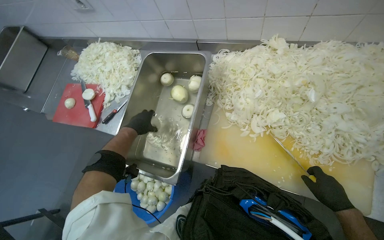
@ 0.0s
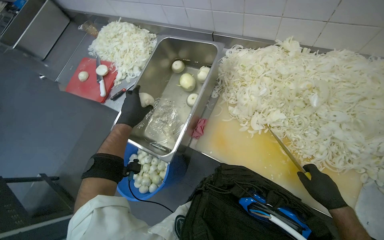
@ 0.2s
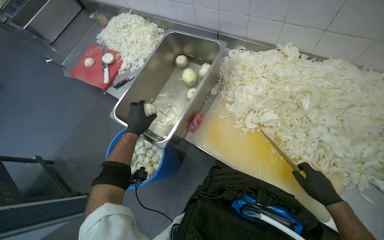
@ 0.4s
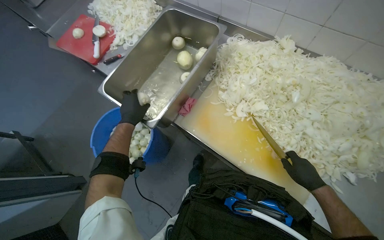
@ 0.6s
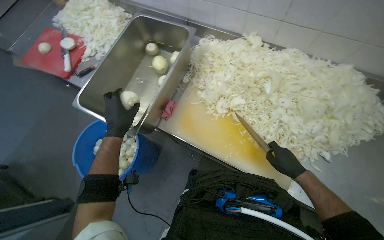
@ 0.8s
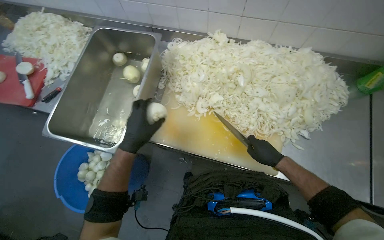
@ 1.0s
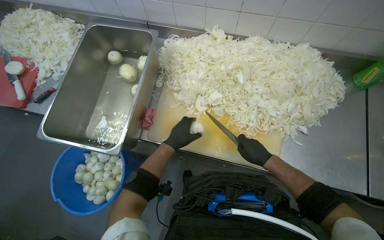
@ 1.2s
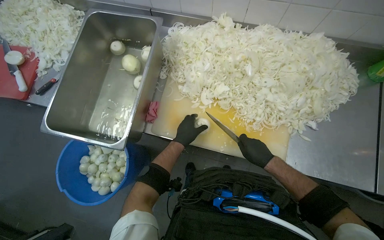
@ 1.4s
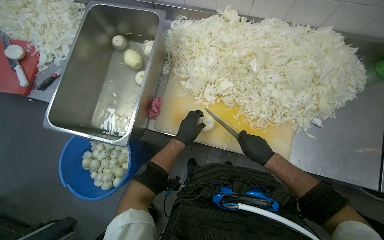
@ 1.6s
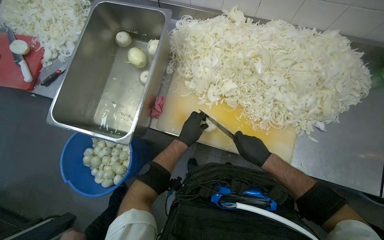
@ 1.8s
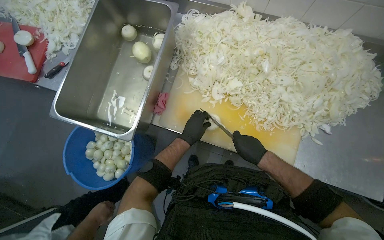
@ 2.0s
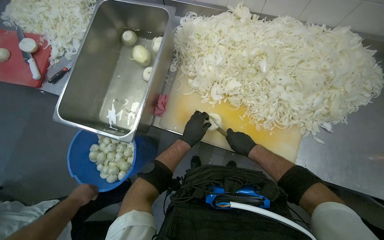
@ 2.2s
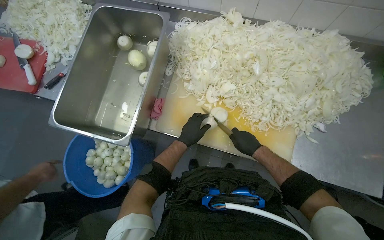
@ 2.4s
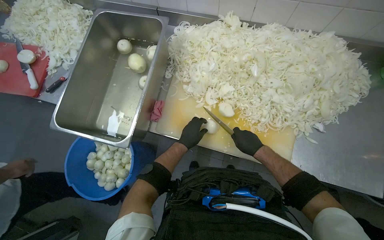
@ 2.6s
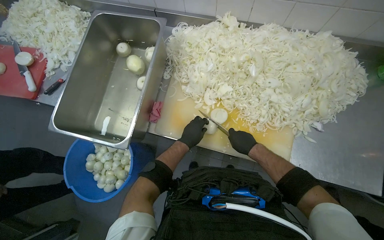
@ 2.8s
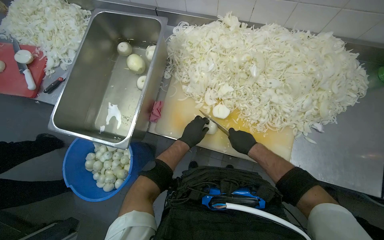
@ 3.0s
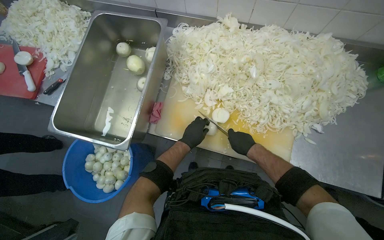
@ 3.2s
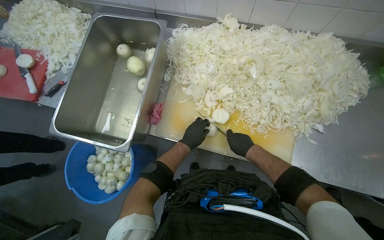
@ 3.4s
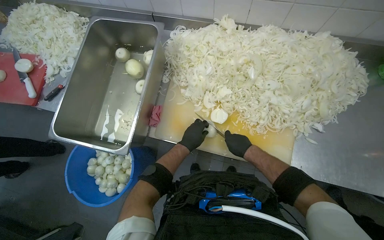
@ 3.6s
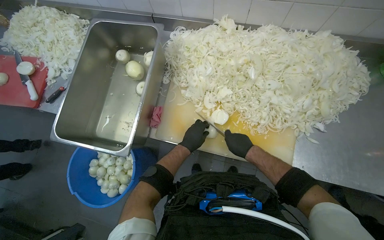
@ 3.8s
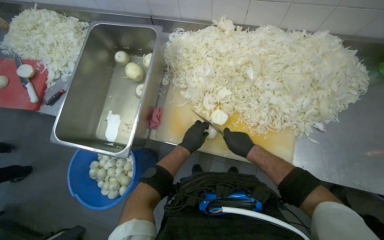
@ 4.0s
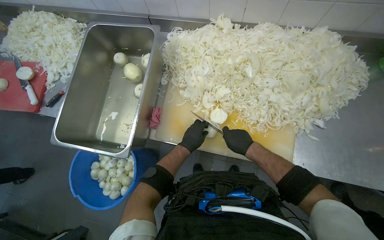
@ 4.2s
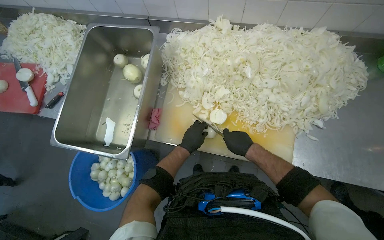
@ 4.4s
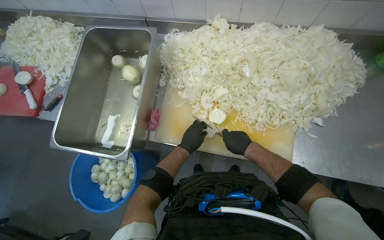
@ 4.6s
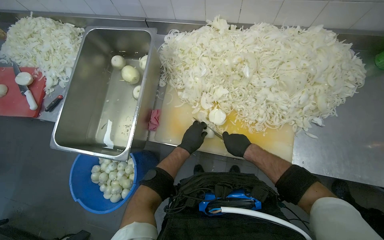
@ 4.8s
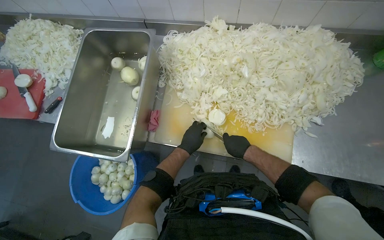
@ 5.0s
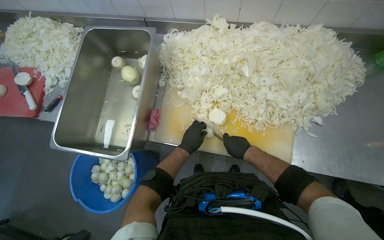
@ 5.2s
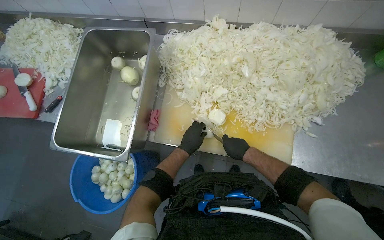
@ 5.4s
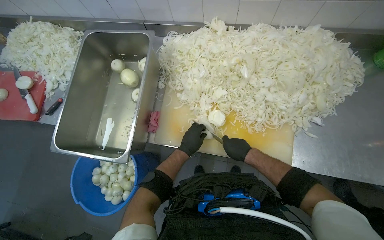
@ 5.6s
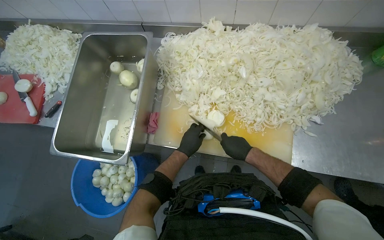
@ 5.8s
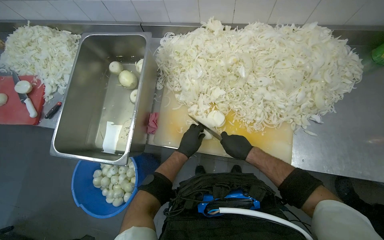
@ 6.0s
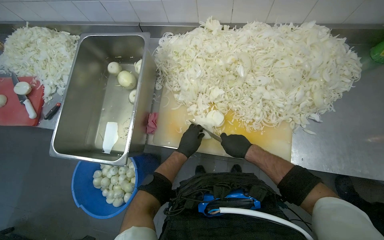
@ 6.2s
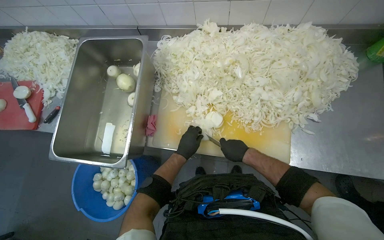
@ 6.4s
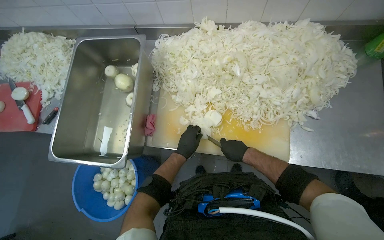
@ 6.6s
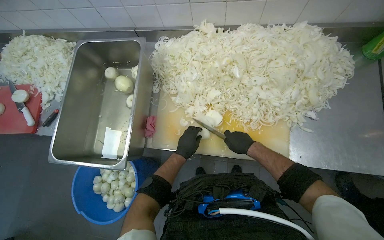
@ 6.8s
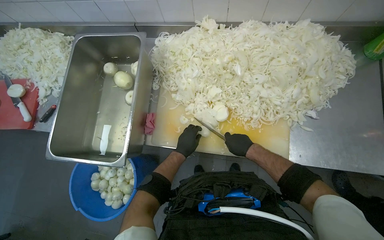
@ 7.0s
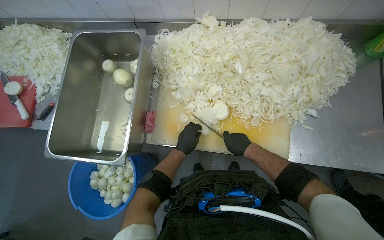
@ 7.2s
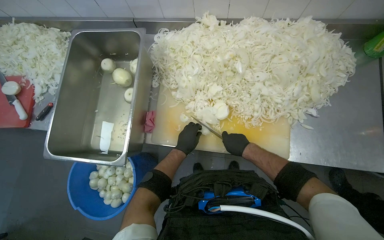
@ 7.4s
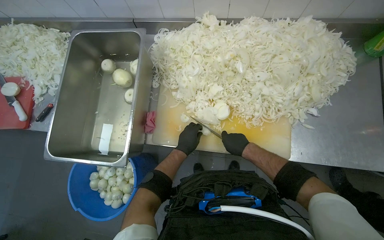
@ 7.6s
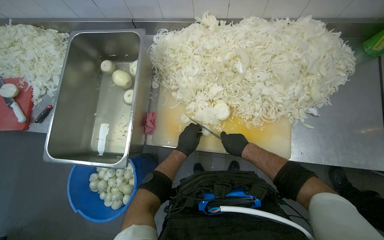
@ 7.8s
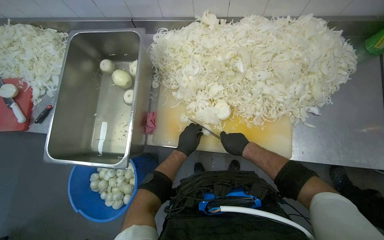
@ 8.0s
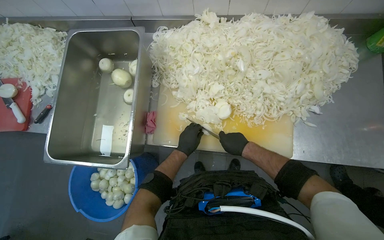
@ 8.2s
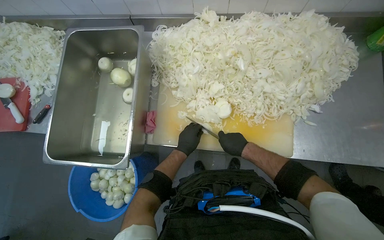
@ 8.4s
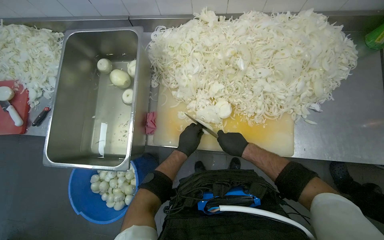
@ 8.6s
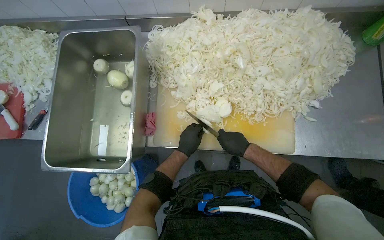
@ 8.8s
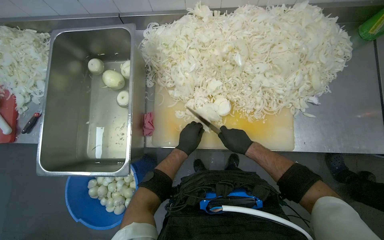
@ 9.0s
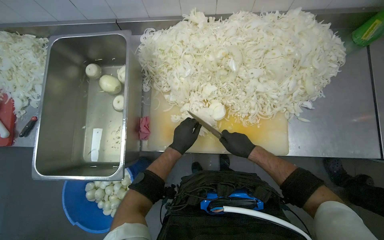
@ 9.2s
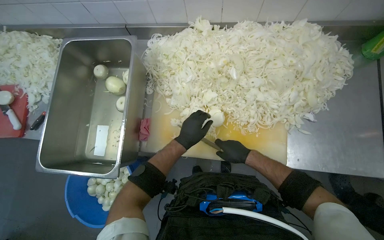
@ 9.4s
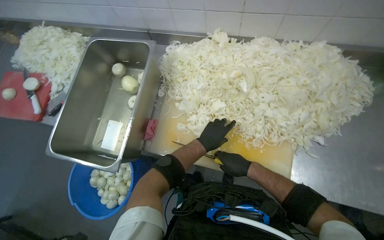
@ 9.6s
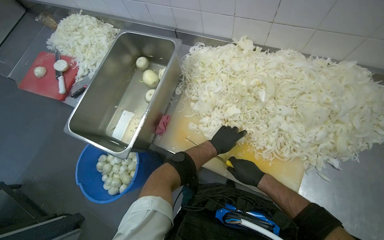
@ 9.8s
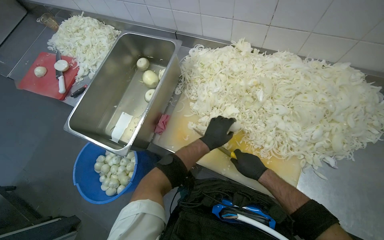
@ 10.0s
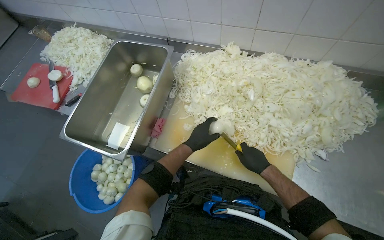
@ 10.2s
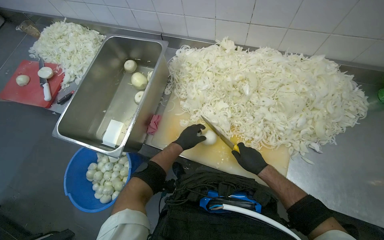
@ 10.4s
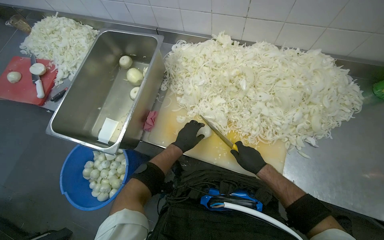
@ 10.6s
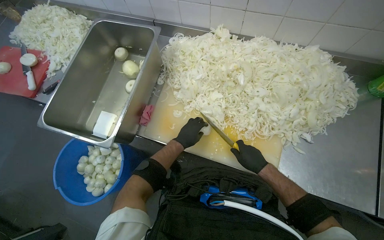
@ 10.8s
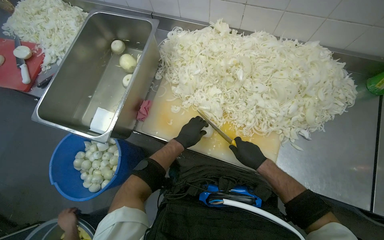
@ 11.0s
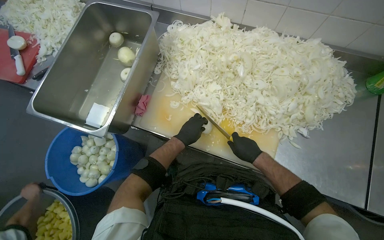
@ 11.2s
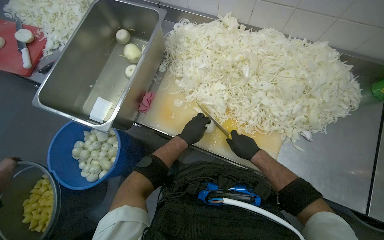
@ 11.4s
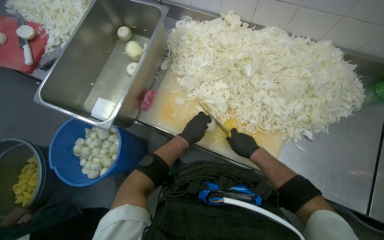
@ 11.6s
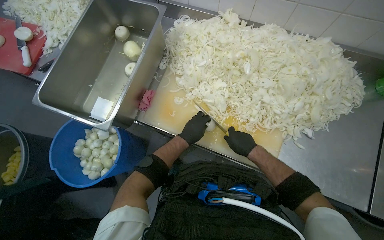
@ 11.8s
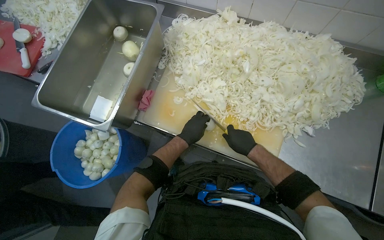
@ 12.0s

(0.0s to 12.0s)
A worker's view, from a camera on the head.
Job: preparing food.
The whole recording: Slicing onions on cutting board. The worker slices onions into thin rings on a cutting board.
0.0s - 1.6s: The left hand moves to the right, about 30 cm.
1.6s - 7.6s: The hands make small movements and keep their place.
7.6s - 9.0s: The hands make small movements and keep their place.
9.0s - 10.4s: The right hand travels to the right by approximately 10 cm. The left hand reaches about 10 cm to the right, then returns.
10.4s - 12.0s: The hands are busy where they are.

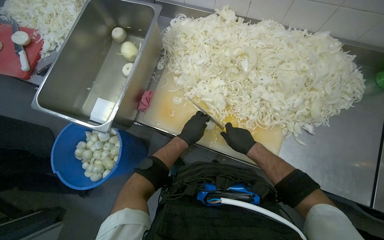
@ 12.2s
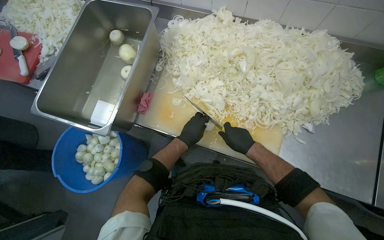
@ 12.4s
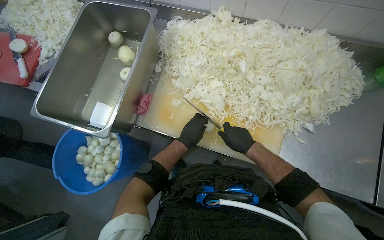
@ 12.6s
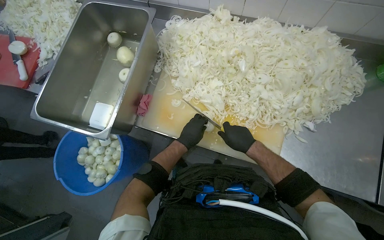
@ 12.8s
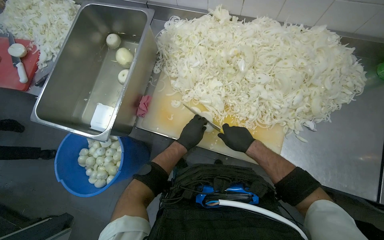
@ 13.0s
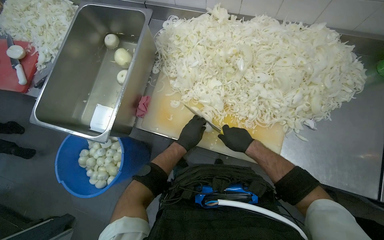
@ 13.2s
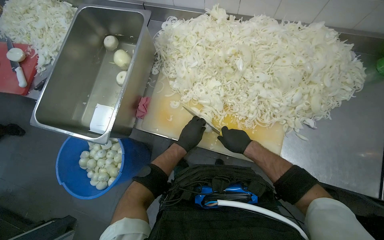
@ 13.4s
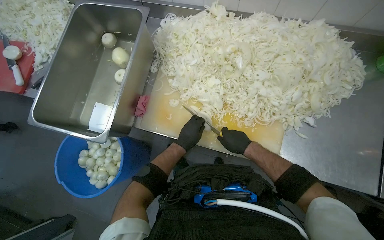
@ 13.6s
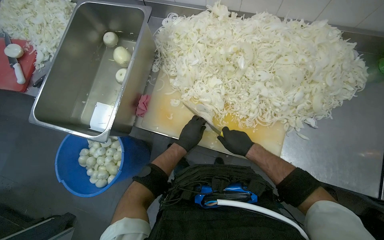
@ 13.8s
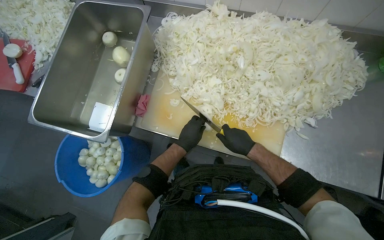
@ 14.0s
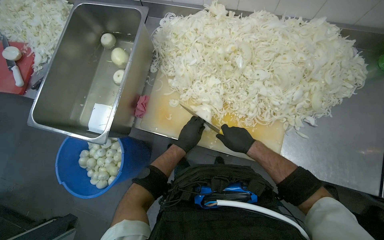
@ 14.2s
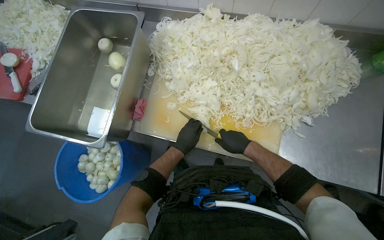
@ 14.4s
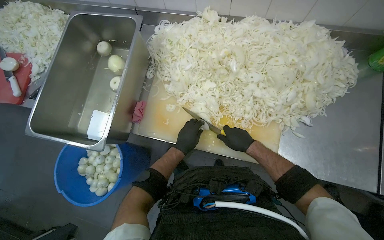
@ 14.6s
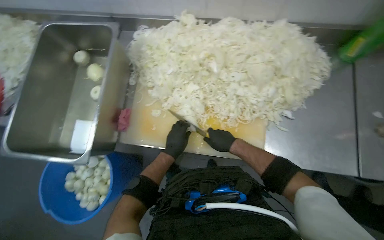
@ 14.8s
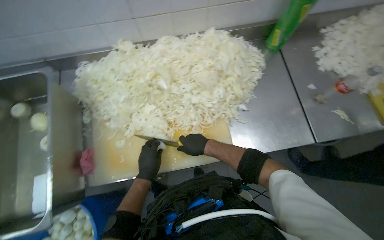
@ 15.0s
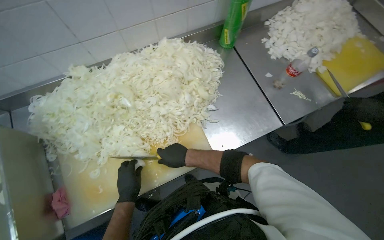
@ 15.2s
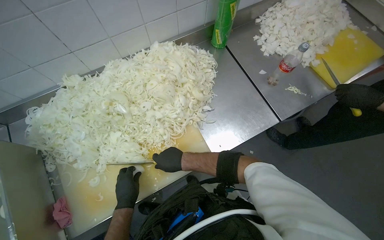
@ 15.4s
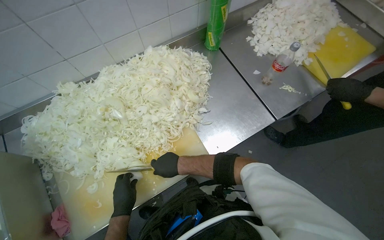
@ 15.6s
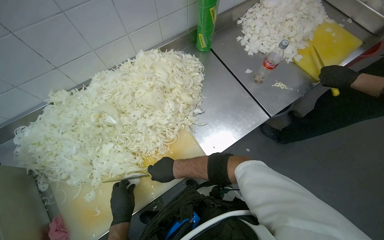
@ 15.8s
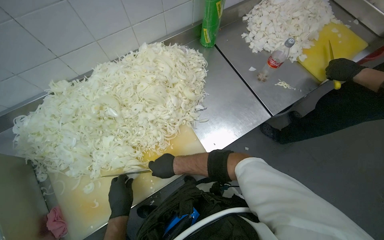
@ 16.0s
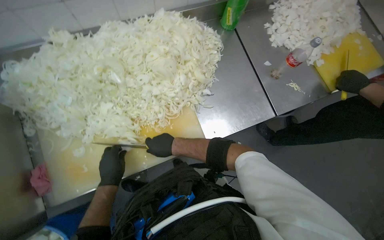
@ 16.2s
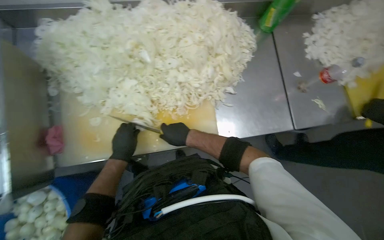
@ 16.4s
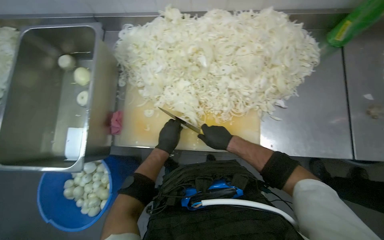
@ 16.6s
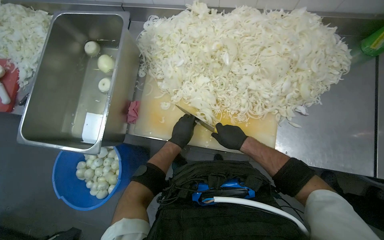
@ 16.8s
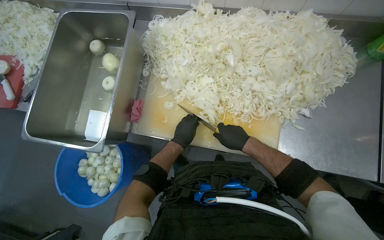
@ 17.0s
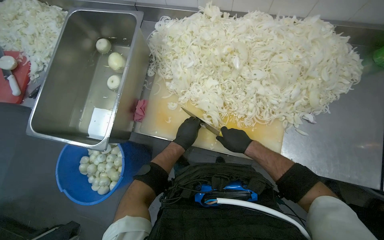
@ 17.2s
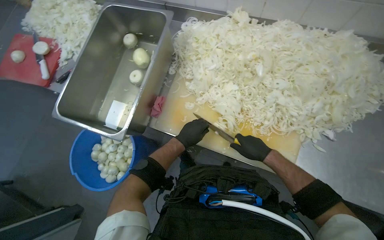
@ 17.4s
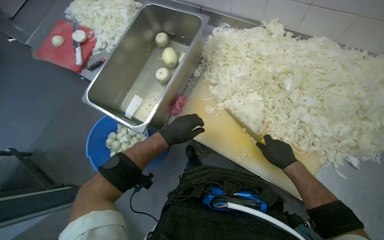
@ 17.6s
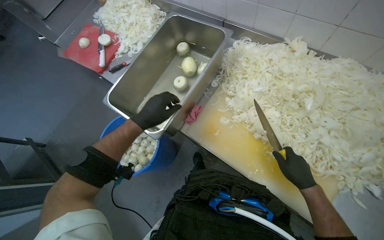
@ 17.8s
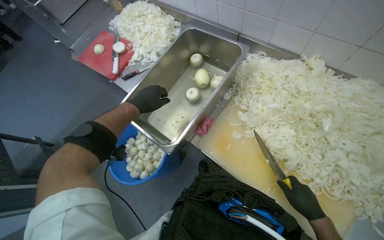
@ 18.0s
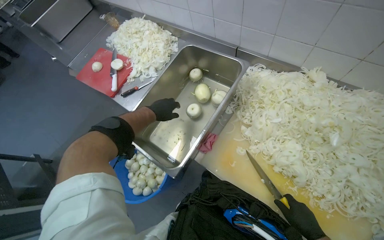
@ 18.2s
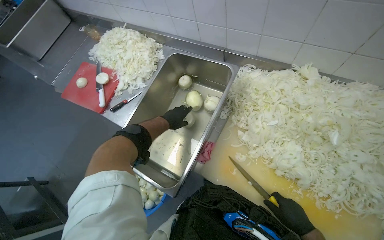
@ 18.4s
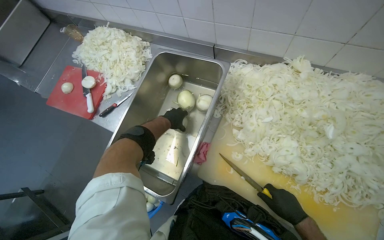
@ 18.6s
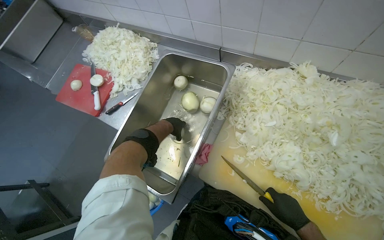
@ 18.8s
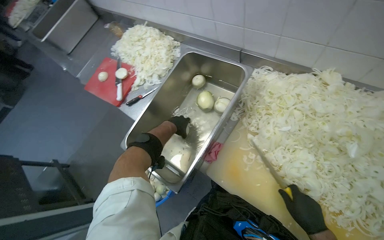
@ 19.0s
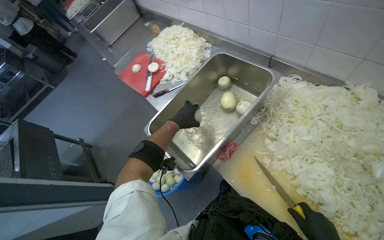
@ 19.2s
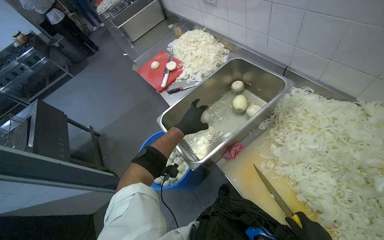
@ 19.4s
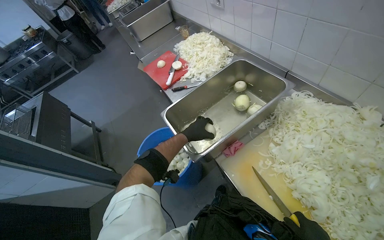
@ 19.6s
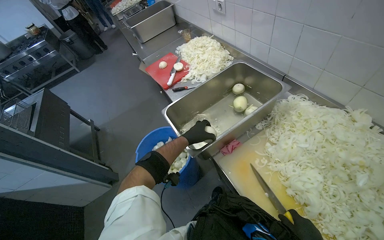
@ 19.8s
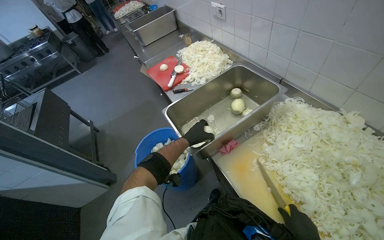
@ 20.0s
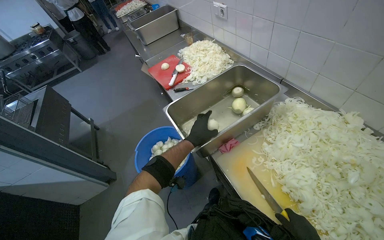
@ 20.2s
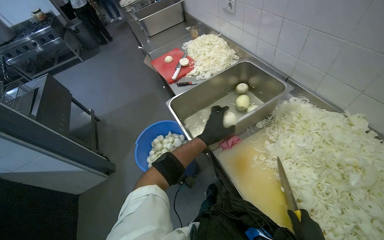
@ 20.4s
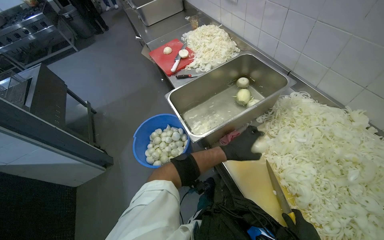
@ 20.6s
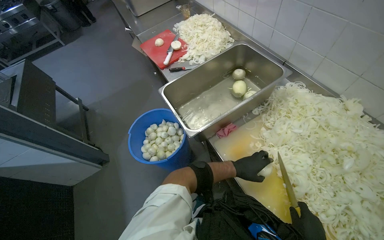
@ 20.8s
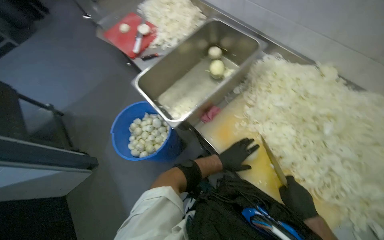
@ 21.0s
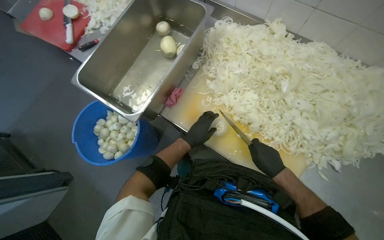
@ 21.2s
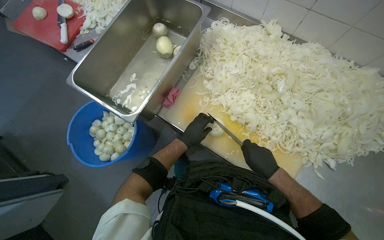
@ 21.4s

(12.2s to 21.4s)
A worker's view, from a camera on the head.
Job: preparing food.
The whole recording: Slicing onions on cutting board. The worker slices onions into thin rings on a cutting board.
12.2s - 13.8s: The hands work in one place, with small movements.
13.8s - 15.2s: The head turns to the right by about 45 degrees.
15.2s - 16.8s: The wearer's head swings roughly 35 degrees to the left.
16.8s - 18.4s: The left hand is displaced up the picture and to the left by about 40 cm.
18.4s - 19.8s: The head rotates some 30 degrees to the left. The left hand heads down the picture, covering approximately 20 cm.
19.8s - 21.4s: The wearer looks roughly 25 degrees further to the right. The wearer looks about 15 degrees further downward.
